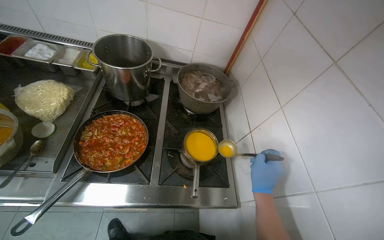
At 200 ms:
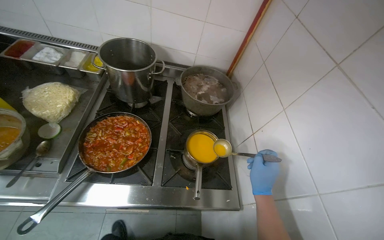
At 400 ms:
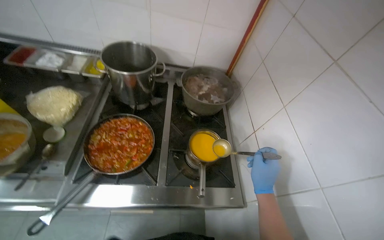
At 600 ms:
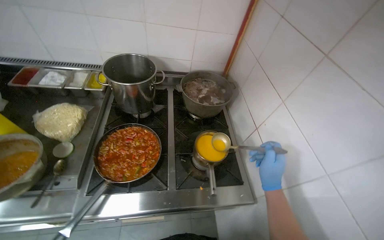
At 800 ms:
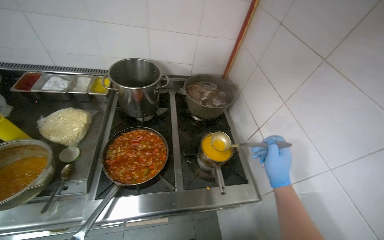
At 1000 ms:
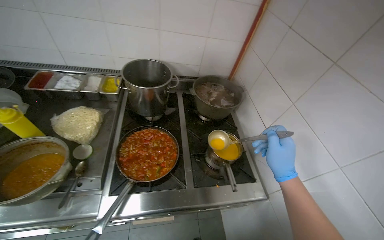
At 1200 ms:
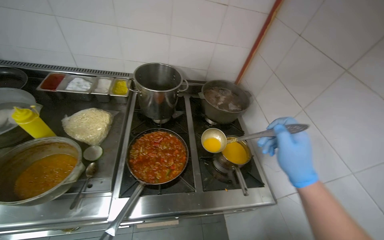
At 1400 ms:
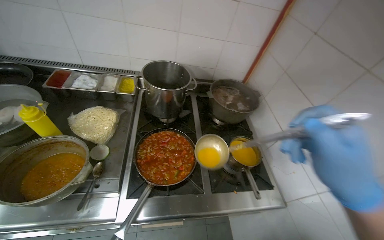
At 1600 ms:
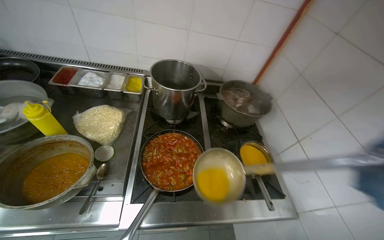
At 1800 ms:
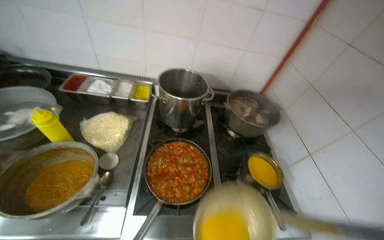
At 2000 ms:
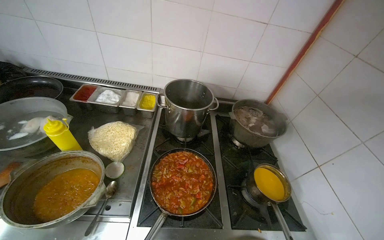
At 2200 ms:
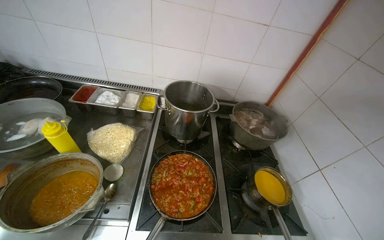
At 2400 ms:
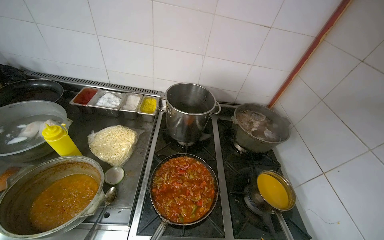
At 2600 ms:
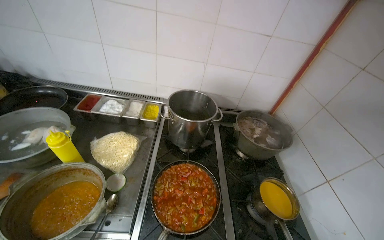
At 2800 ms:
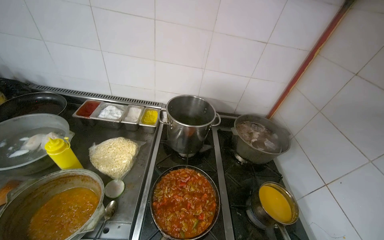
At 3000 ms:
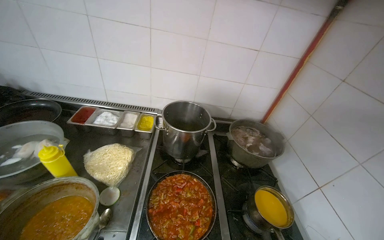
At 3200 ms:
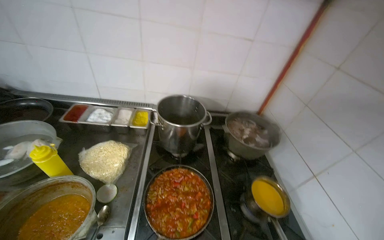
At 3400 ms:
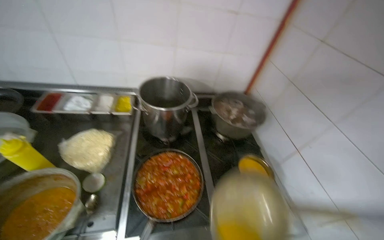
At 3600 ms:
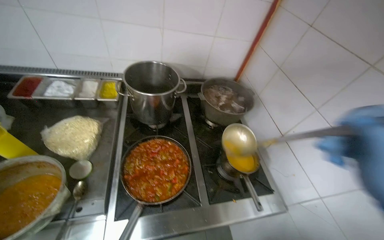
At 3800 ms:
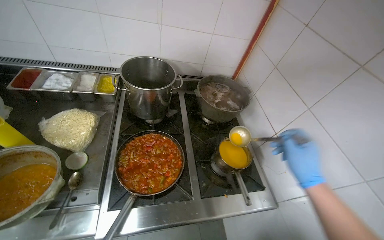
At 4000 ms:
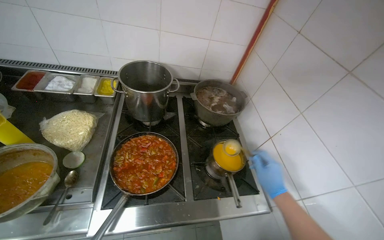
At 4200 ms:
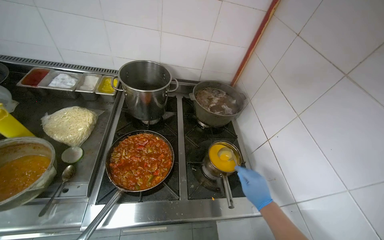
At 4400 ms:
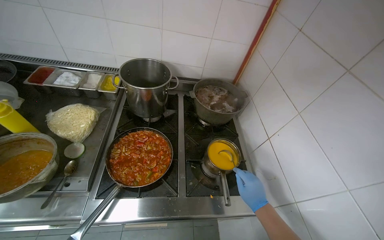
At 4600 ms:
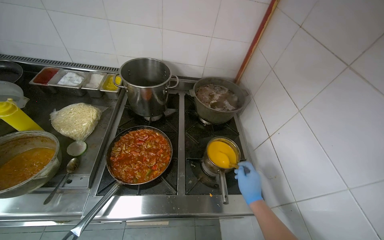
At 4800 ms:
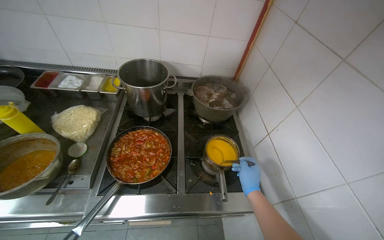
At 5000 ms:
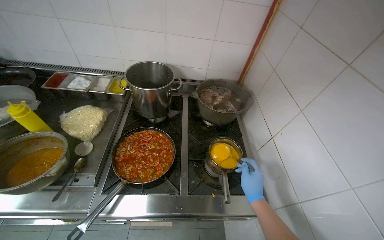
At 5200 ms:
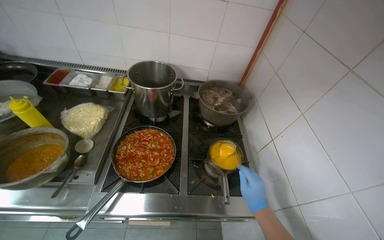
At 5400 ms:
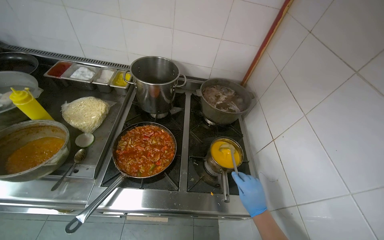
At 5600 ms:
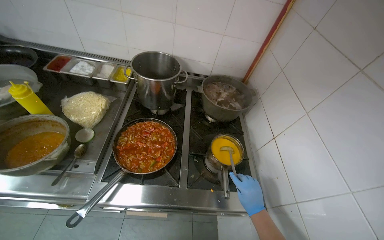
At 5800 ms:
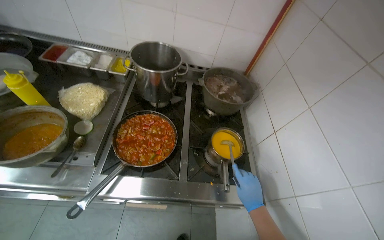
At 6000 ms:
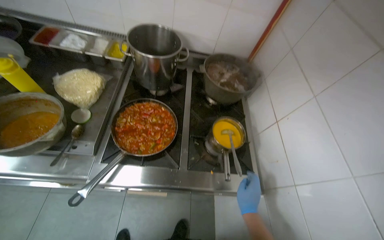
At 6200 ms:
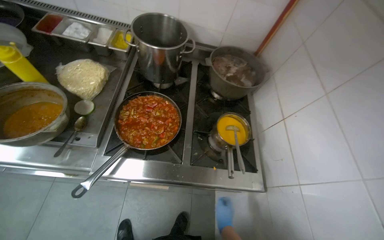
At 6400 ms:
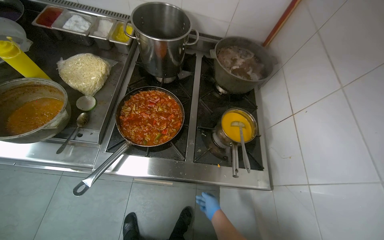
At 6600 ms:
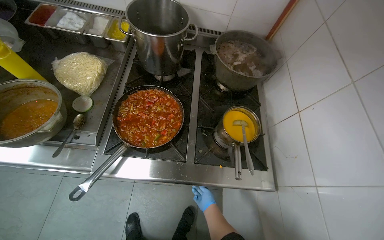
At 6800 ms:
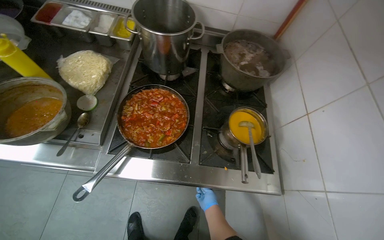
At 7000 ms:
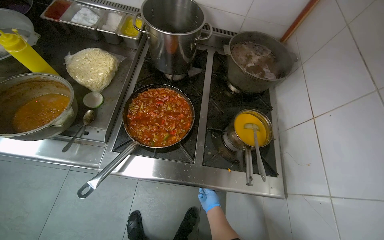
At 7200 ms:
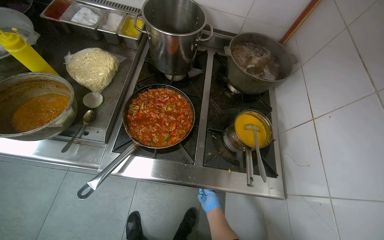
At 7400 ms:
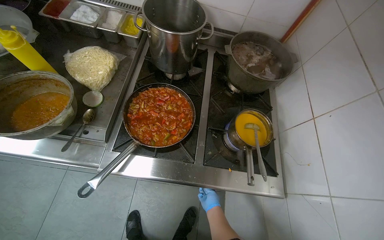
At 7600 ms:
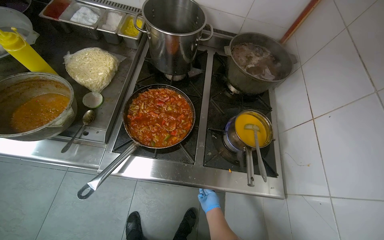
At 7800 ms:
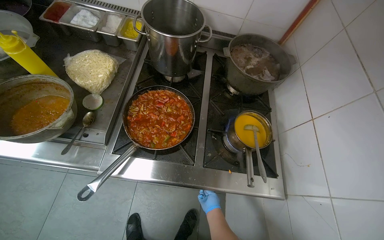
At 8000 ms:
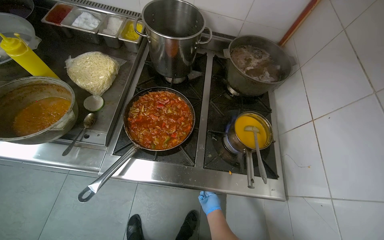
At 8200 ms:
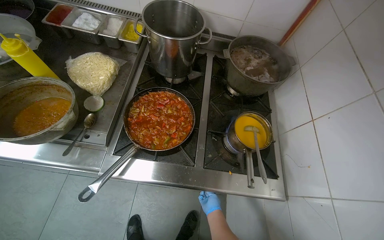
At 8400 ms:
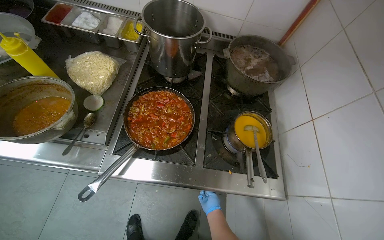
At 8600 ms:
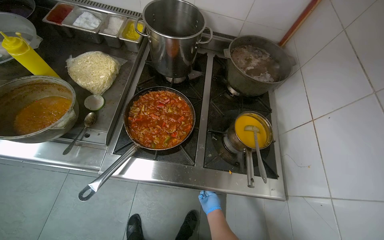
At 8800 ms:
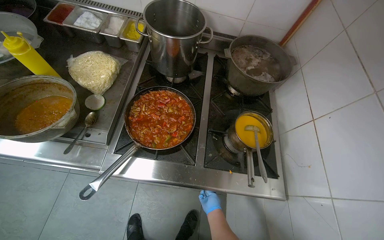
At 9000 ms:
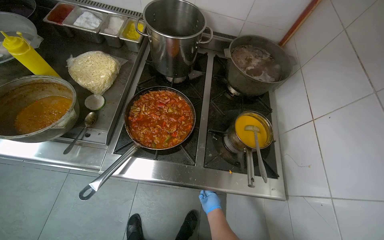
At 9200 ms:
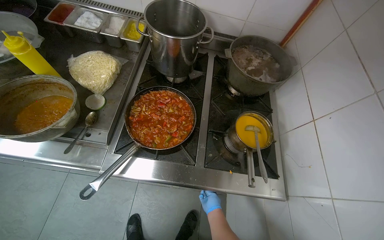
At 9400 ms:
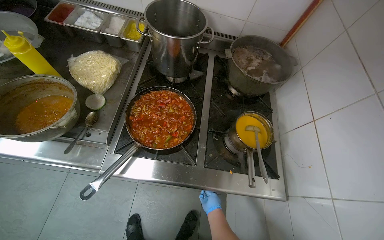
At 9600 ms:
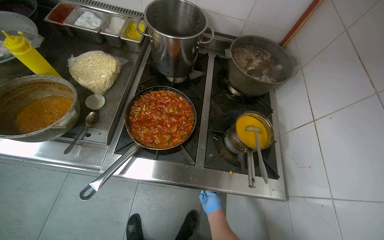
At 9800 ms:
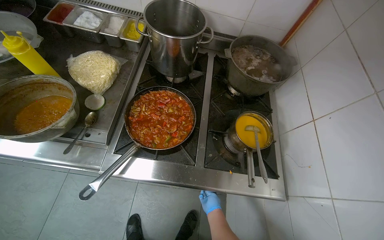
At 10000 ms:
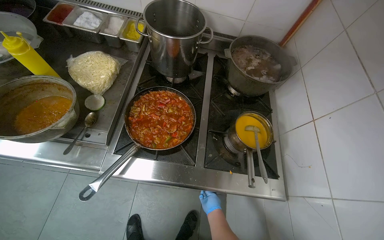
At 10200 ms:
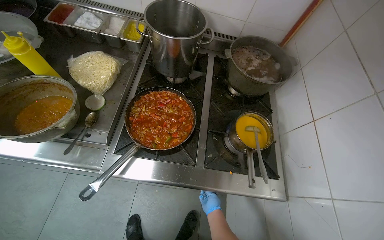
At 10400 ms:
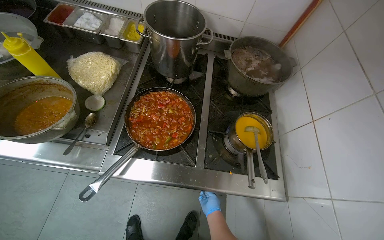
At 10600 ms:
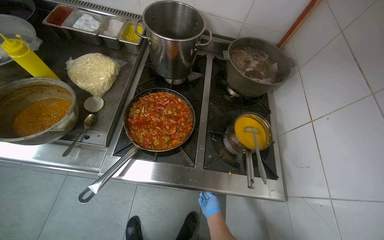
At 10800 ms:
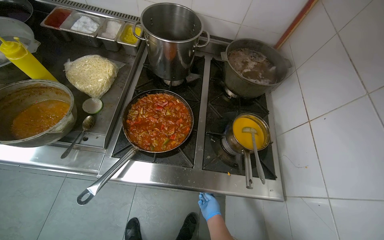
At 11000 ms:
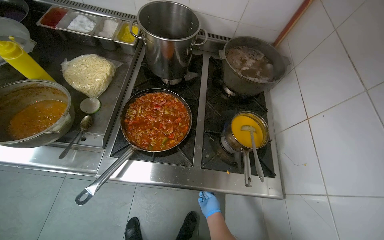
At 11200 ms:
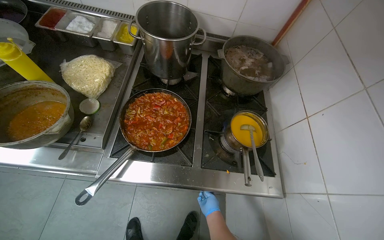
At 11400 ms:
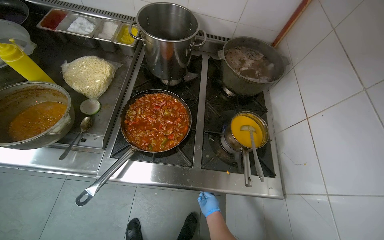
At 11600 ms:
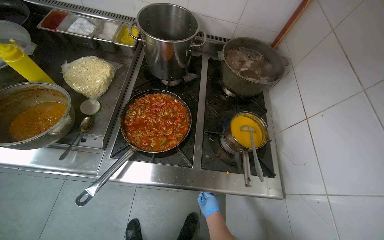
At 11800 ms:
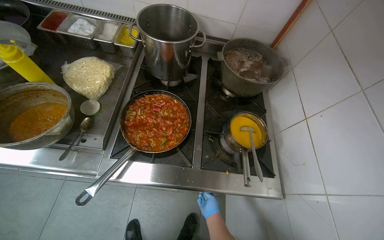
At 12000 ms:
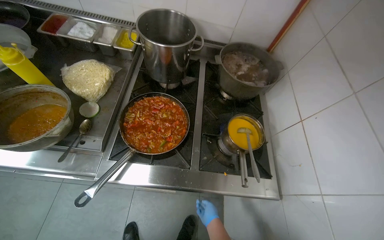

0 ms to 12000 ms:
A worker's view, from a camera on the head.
Job: preparing food.
The whole recording: Stirring meal. The worker stirs the meal.
6000 ms to 7600 ms: The right hand is displaced farther from the camera and to the left by approximately 25 cm.

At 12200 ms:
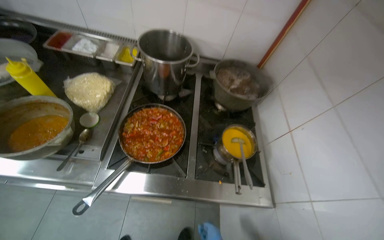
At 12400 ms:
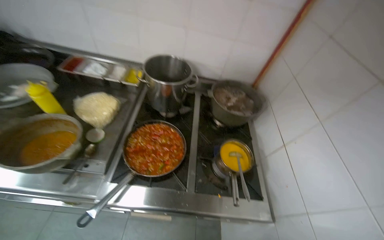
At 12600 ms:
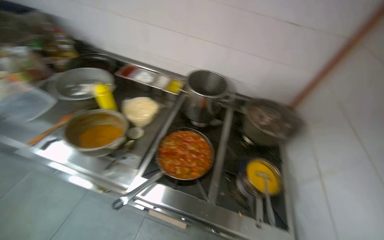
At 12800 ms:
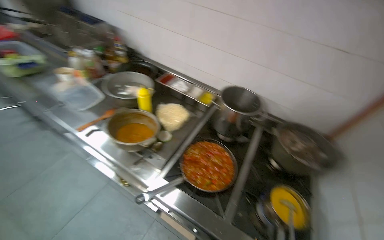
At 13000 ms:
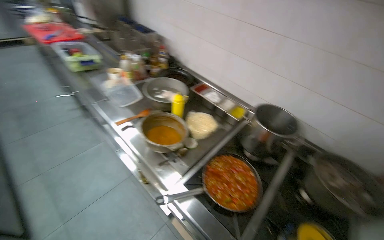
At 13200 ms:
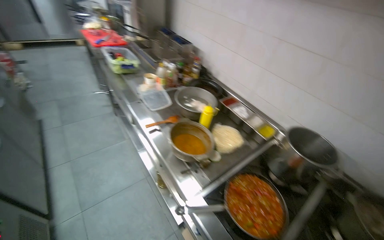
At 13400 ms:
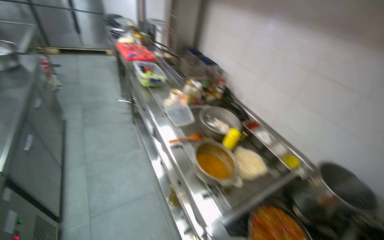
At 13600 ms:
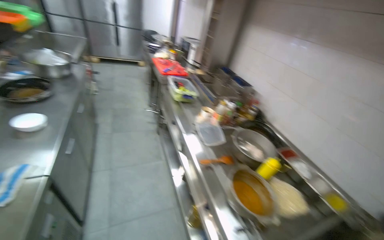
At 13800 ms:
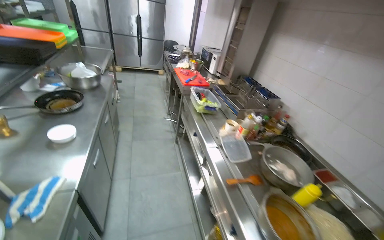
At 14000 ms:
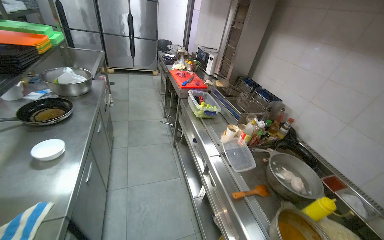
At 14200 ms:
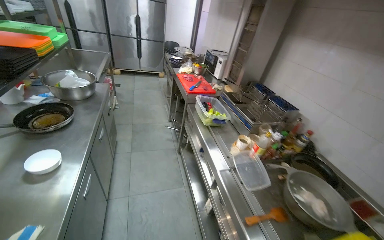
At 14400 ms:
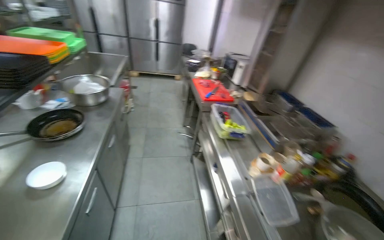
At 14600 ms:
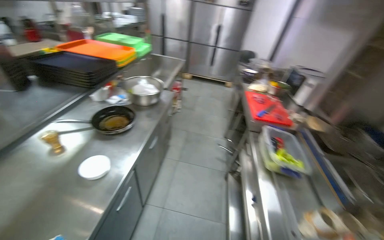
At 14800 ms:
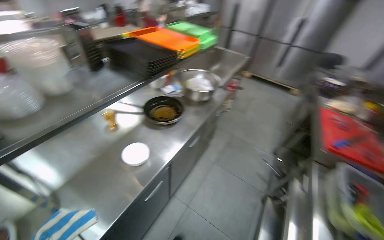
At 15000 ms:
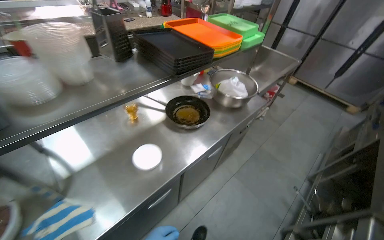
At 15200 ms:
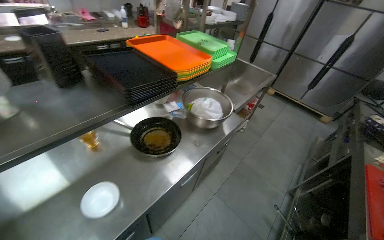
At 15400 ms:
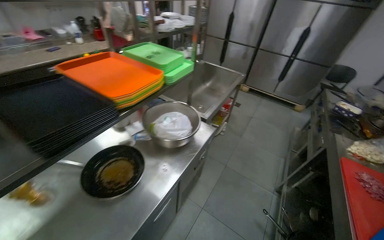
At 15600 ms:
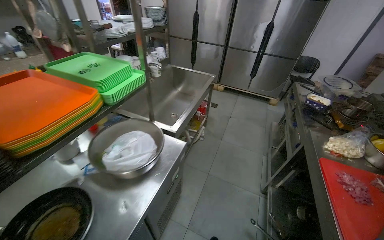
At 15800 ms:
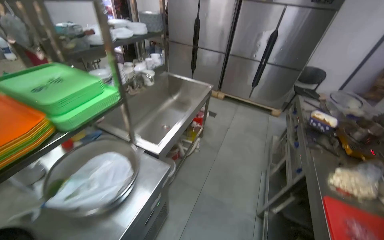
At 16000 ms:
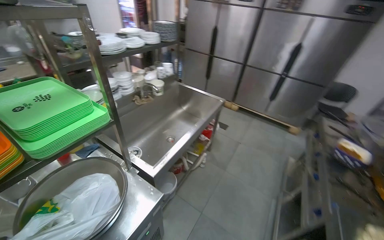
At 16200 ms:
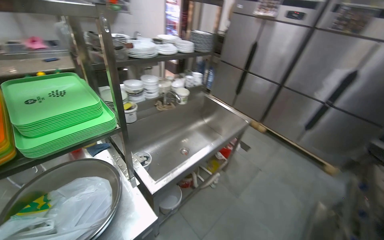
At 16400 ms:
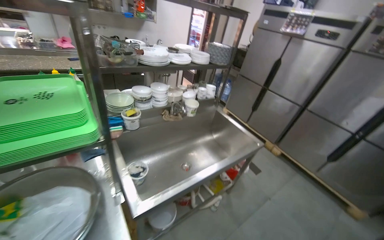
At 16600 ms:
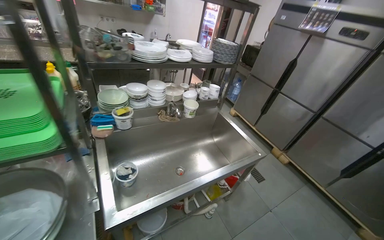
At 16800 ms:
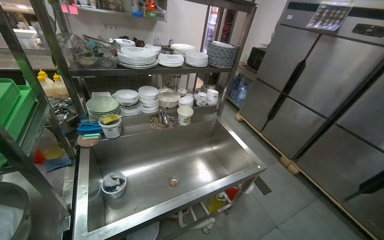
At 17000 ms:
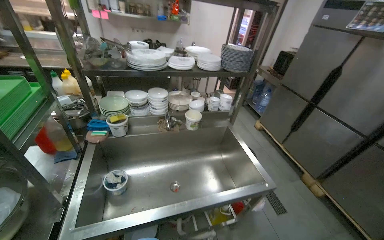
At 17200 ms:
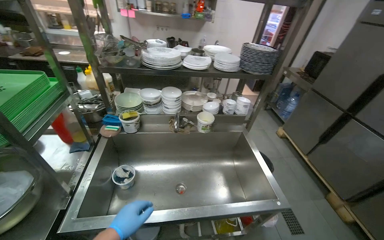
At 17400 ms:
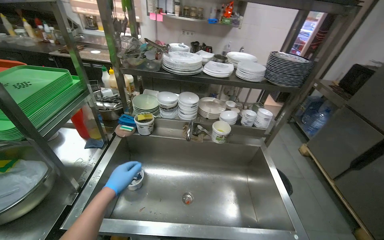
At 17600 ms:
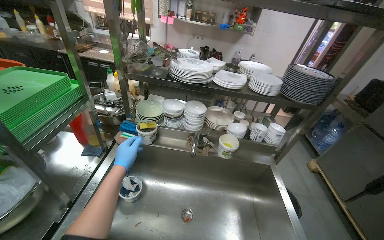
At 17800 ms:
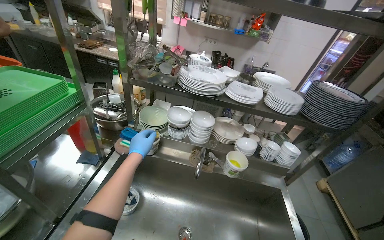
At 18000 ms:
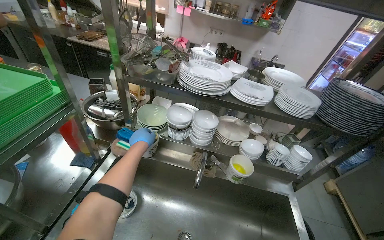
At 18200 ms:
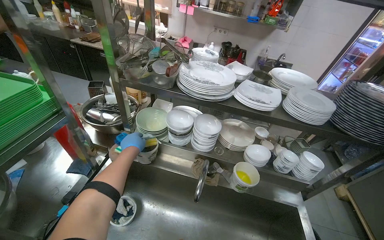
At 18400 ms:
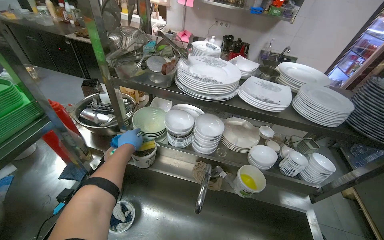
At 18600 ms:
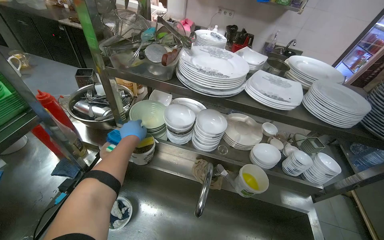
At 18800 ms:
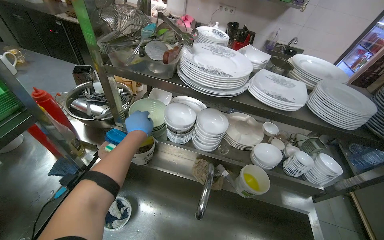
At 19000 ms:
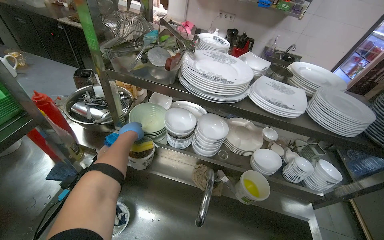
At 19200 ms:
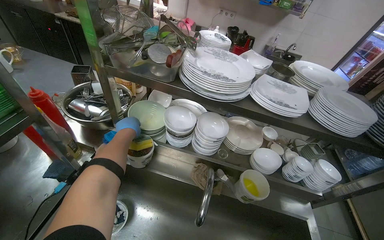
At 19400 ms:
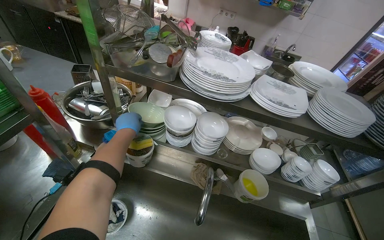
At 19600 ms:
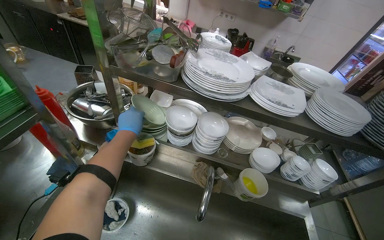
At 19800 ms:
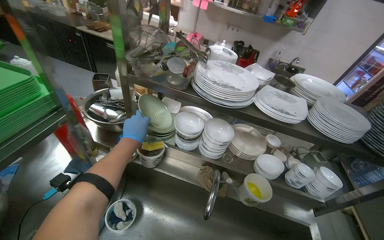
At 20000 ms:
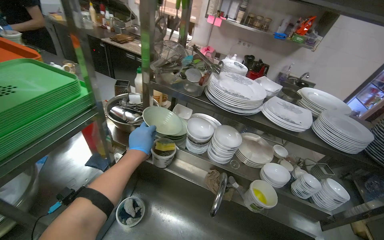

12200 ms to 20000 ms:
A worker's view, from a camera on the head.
Job: preparing food.
The whole recording: Stirring meal. The worker stirs the meal.
12200 ms to 13800 ms: The head travels some 60 cm. The wearer's head swings about 70 degrees to the left. The camera pitches upward, by about 30 degrees.
13800 ms to 15400 ms: The camera travels about 1 m. The head turns to the left by approximately 45 degrees.
15400 ms to 16800 ms: The head travels some 1 m. The head turns to the left by roughly 30 degrees.
16800 ms to 18400 ms: The camera is carried approximately 50 cm. The head rotates approximately 40 degrees to the left.
18400 ms to 20000 ms: The left hand goes roughly 10 cm nearer to the camera.
